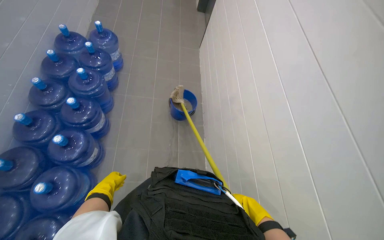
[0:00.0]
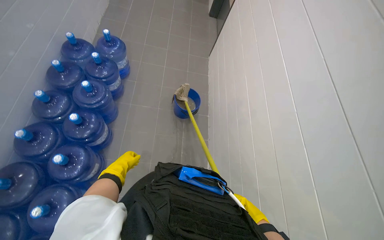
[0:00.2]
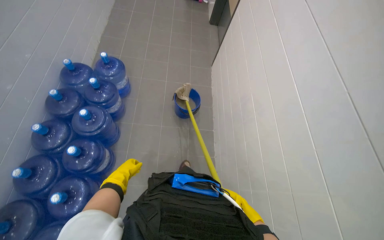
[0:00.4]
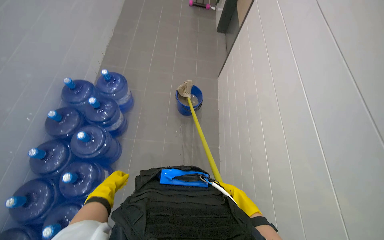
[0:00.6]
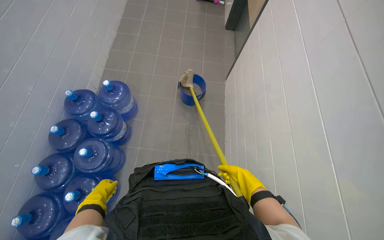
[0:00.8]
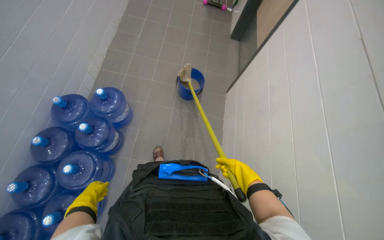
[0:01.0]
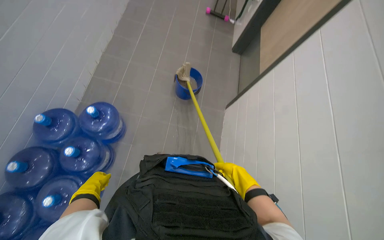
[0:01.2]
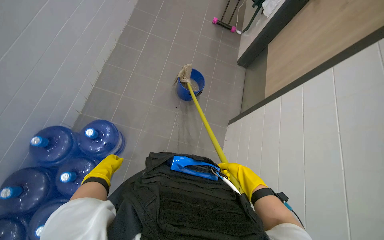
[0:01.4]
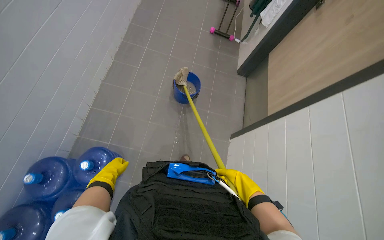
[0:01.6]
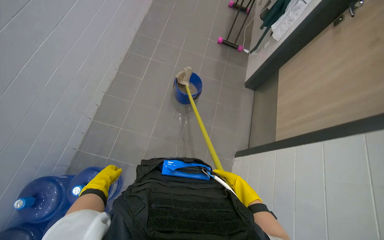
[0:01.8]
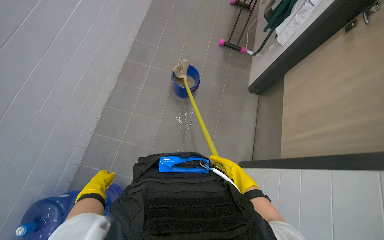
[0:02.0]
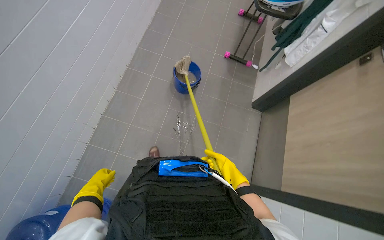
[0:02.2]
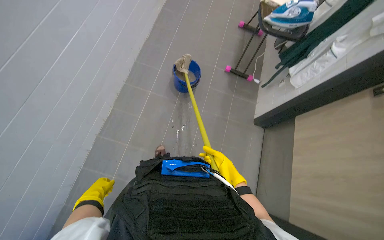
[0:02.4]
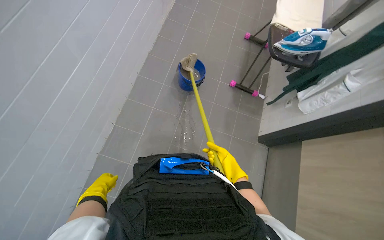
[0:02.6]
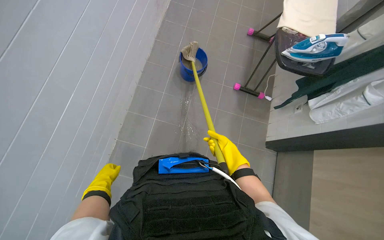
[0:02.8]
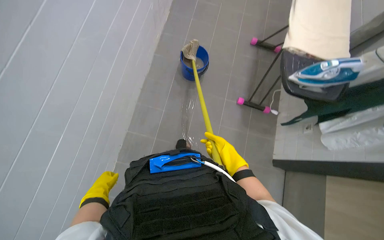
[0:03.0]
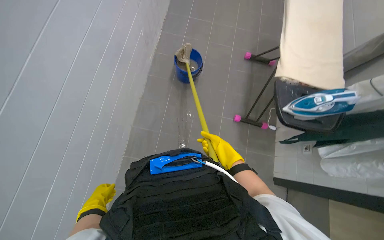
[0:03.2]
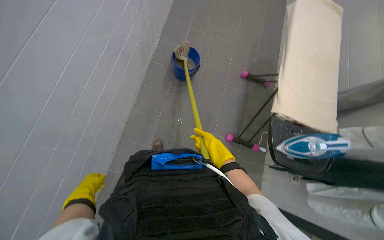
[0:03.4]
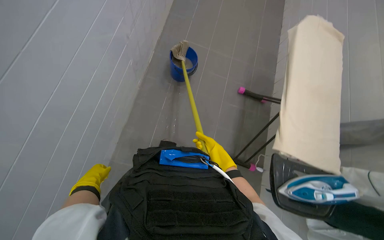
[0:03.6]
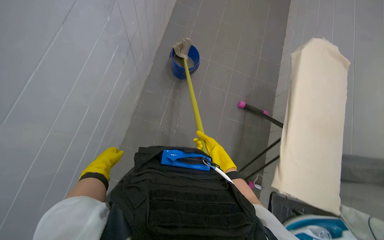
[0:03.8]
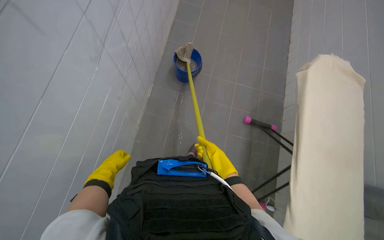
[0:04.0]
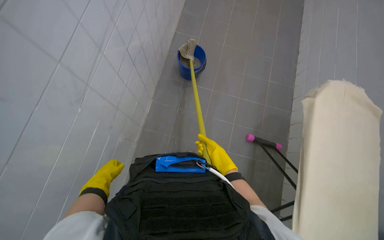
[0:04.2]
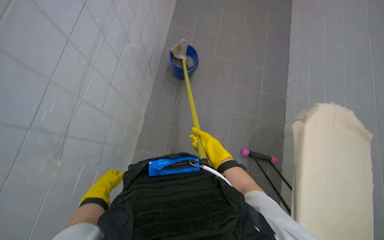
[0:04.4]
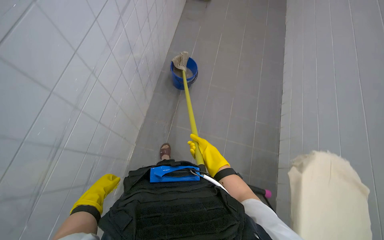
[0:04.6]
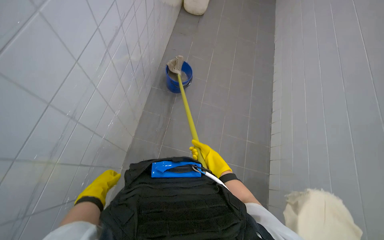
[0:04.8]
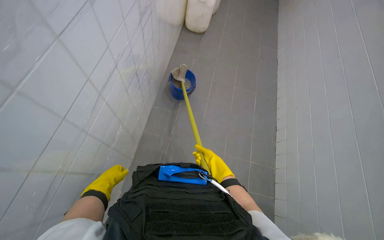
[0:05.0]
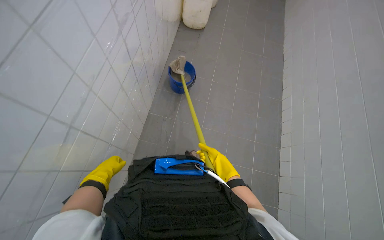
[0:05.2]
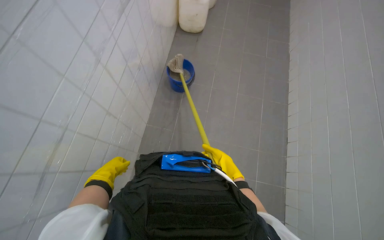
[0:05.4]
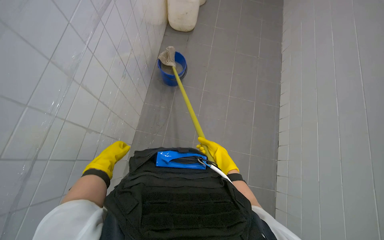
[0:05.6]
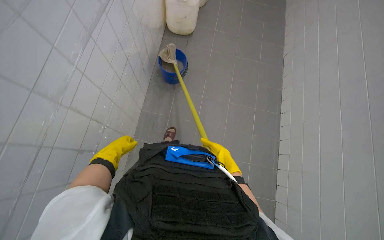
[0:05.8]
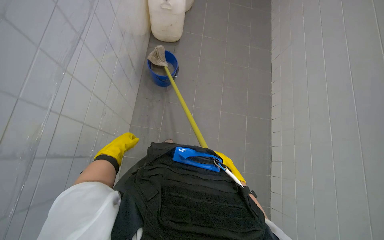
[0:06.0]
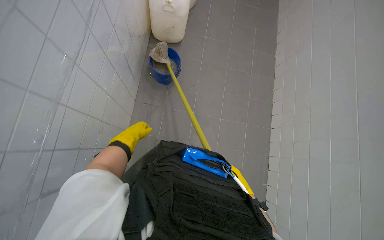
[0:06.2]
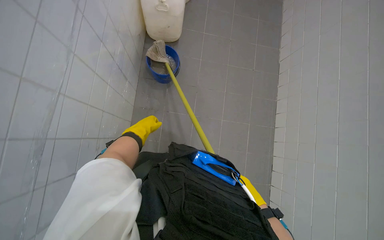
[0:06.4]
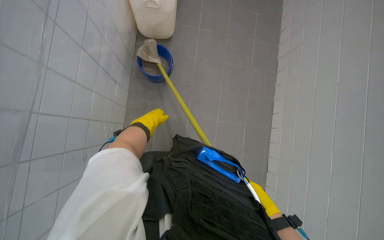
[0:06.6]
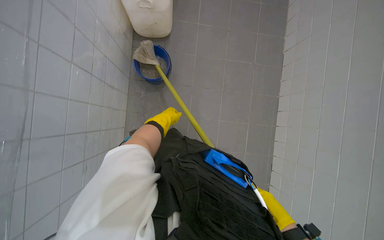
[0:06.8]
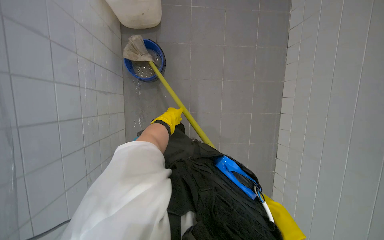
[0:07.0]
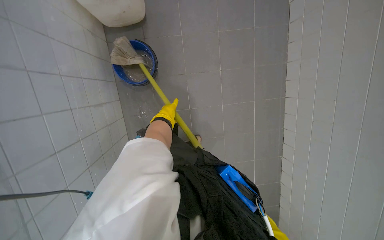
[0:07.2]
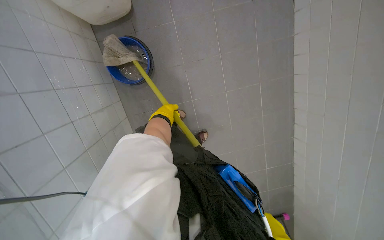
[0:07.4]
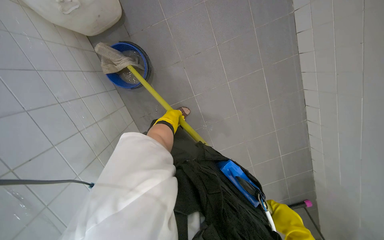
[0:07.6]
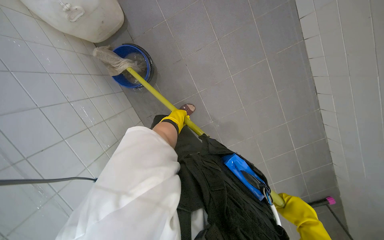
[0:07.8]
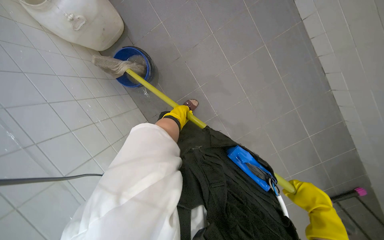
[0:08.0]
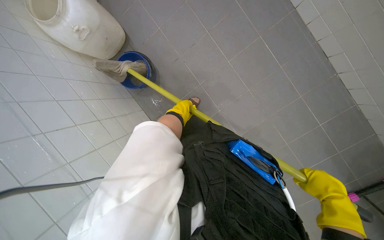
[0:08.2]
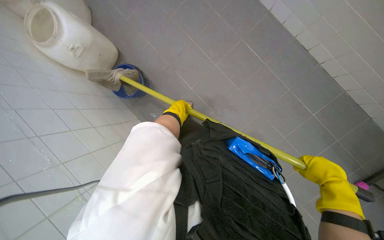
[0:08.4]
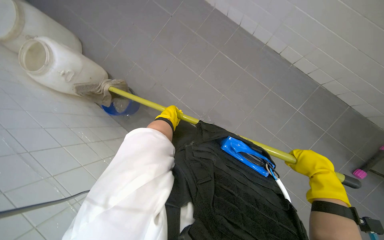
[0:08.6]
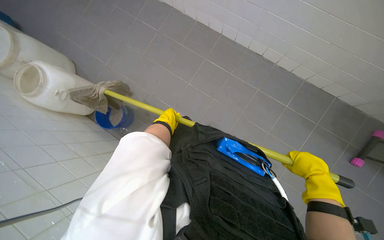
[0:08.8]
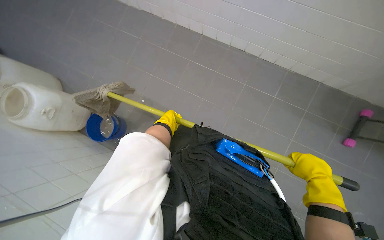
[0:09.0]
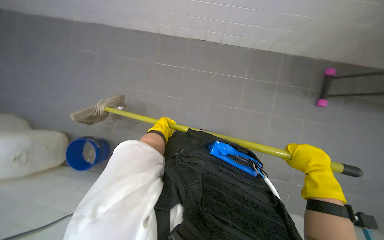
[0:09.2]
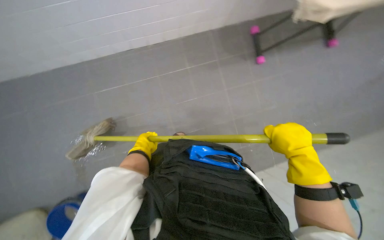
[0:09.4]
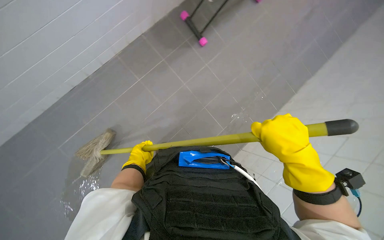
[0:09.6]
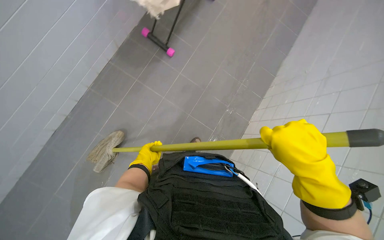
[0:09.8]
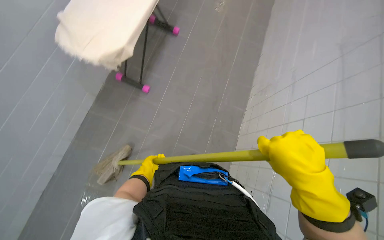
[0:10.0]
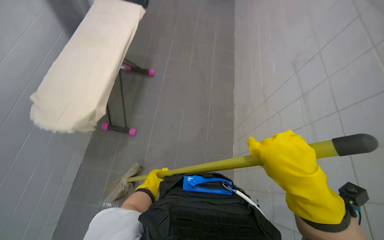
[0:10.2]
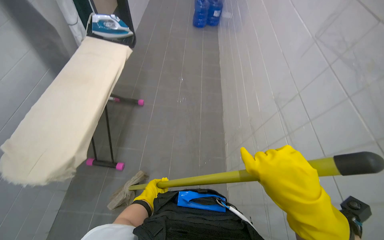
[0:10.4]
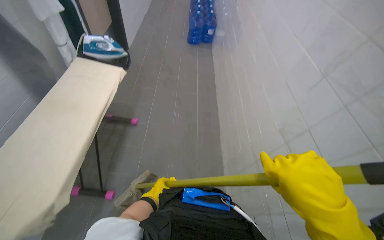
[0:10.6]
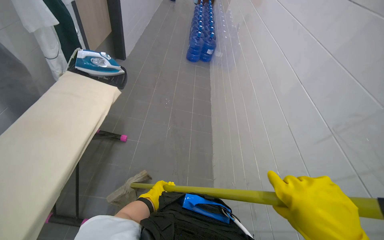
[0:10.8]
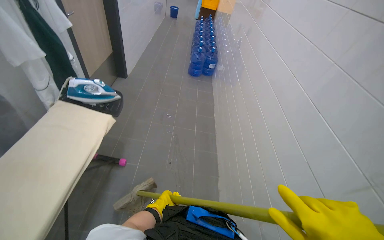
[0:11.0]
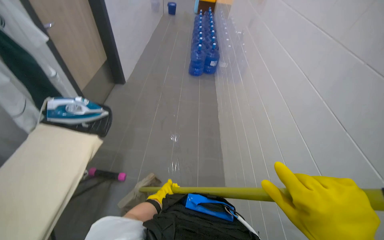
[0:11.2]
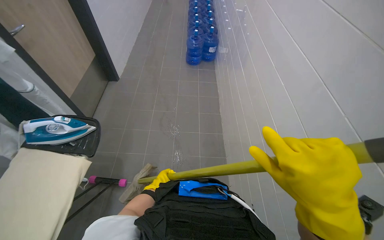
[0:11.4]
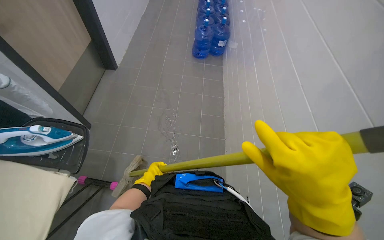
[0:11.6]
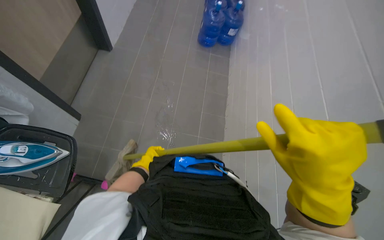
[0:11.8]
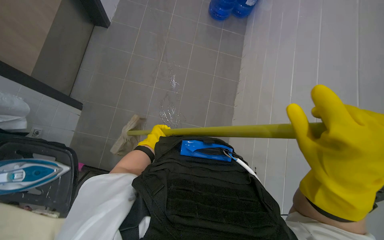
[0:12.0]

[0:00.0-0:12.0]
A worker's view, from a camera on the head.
Job: mopping floor.
The whole recording: Mopping kitchen floor. The worker mops the kitchen floor to clean up remaining debris and wet spots.
0:00.0 to 0:01.6: The camera travels roughly 1.5 m.
0:01.6 to 0:03.0: The wearer moves some 1 m.
0:03.0 to 0:04.4: The camera travels some 1.5 m.
0:04.4 to 0:06.0: The wearer moves roughly 1 m.
0:06.0 to 0:07.6: The camera travels some 80 cm. The view tips downward by some 35 degrees. The scene rotates counterclockwise by roughly 25 degrees.
0:07.6 to 0:09.0: The wearer moves some 70 cm. The camera pitches upward, by roughly 25 degrees. The scene turns about 35 degrees counterclockwise in the picture.
0:09.0 to 0:10.4: Everything in view rotates about 35 degrees counterclockwise.
0:10.4 to 0:12.0: The camera travels some 1.5 m. The view tips downward by about 20 degrees.

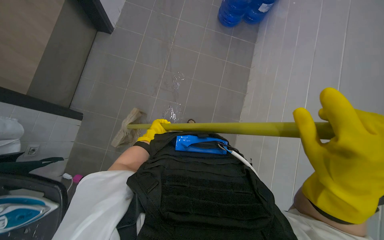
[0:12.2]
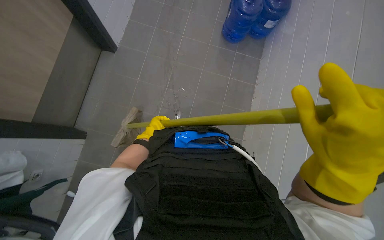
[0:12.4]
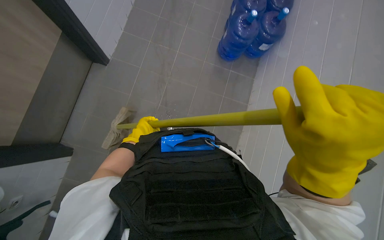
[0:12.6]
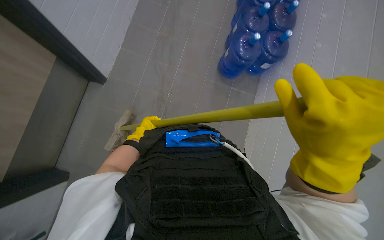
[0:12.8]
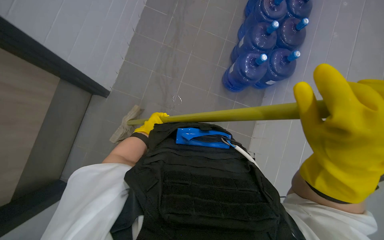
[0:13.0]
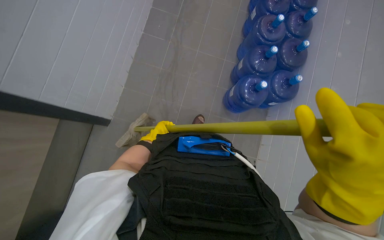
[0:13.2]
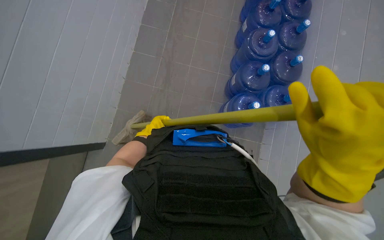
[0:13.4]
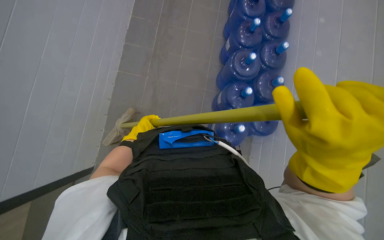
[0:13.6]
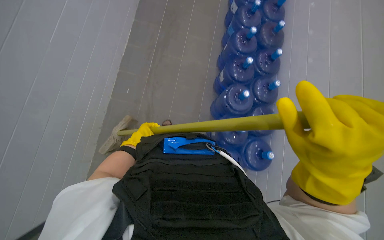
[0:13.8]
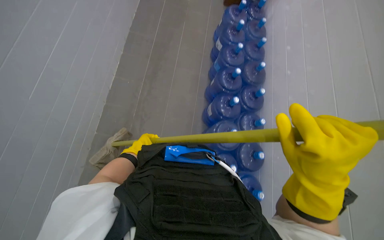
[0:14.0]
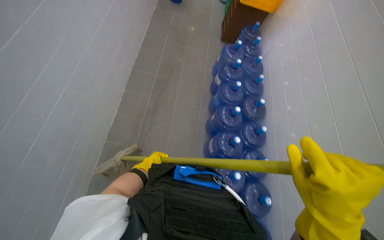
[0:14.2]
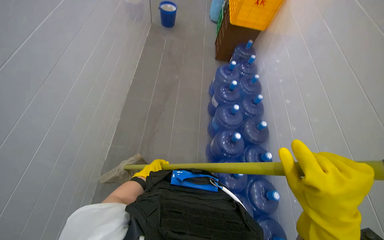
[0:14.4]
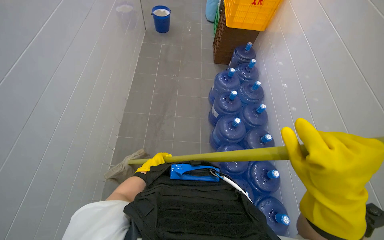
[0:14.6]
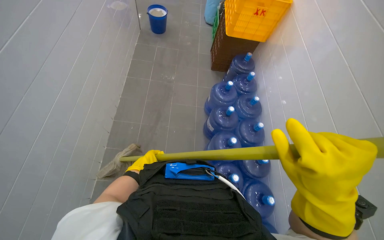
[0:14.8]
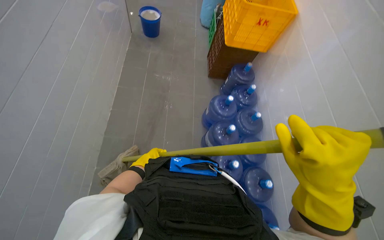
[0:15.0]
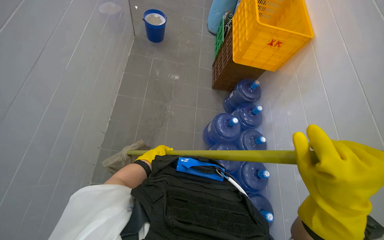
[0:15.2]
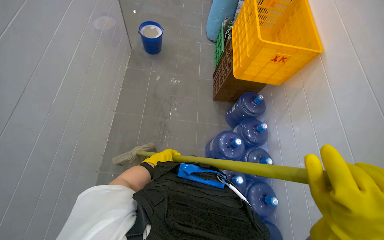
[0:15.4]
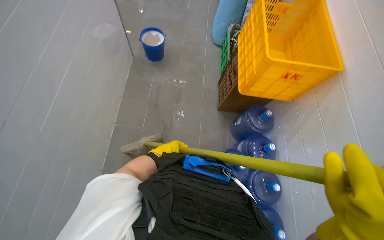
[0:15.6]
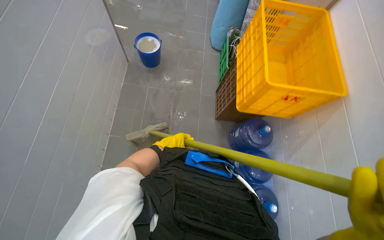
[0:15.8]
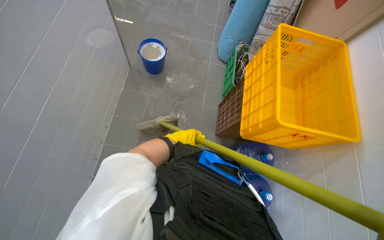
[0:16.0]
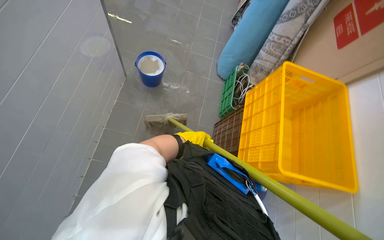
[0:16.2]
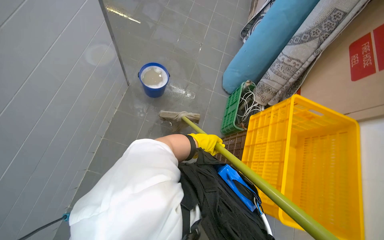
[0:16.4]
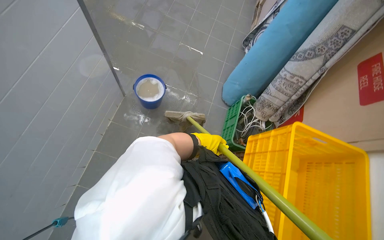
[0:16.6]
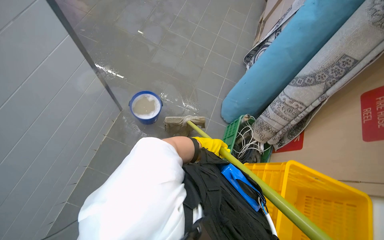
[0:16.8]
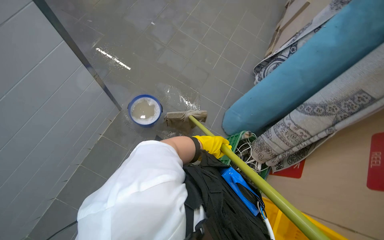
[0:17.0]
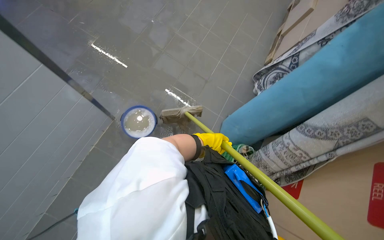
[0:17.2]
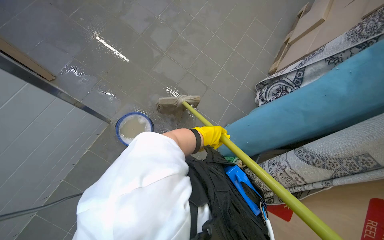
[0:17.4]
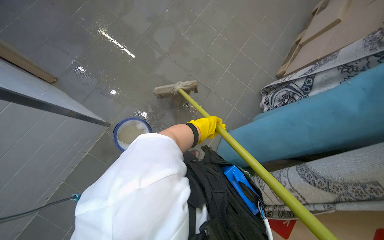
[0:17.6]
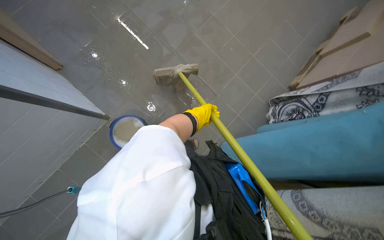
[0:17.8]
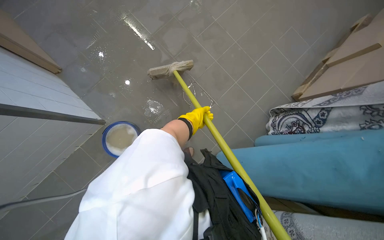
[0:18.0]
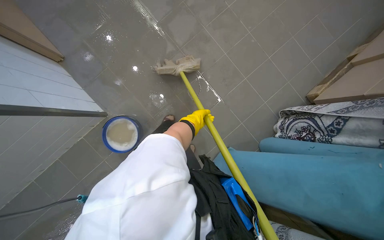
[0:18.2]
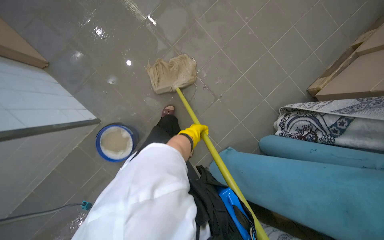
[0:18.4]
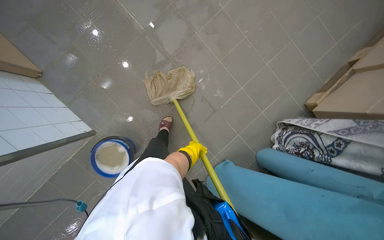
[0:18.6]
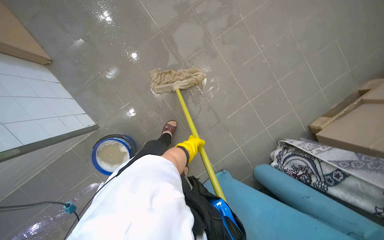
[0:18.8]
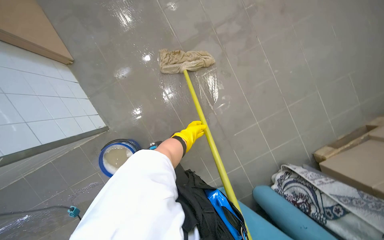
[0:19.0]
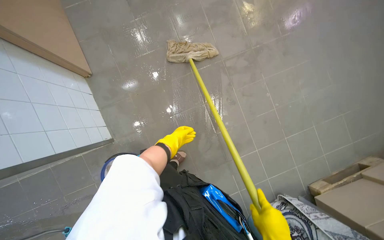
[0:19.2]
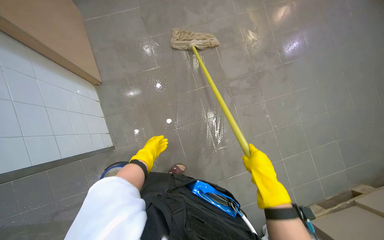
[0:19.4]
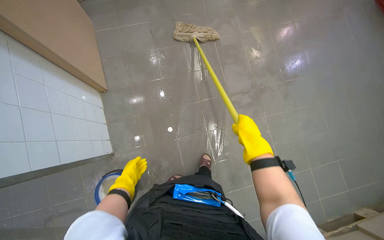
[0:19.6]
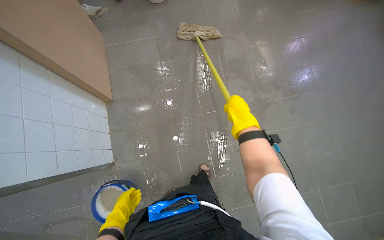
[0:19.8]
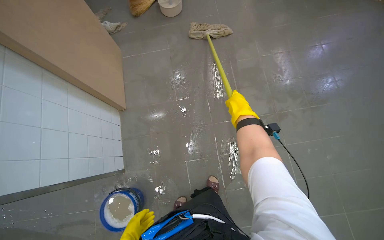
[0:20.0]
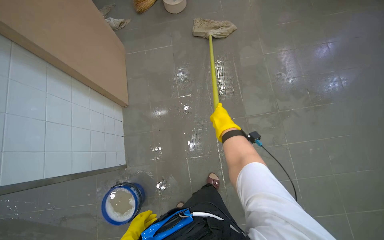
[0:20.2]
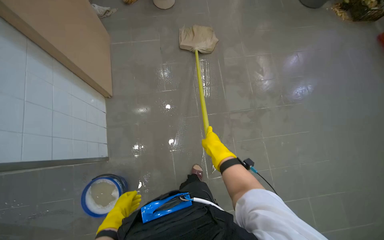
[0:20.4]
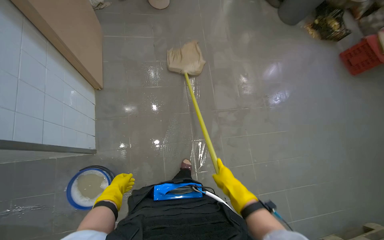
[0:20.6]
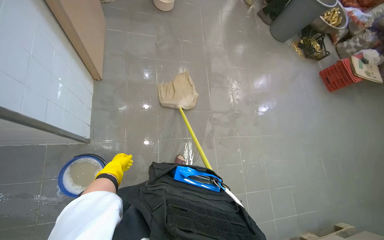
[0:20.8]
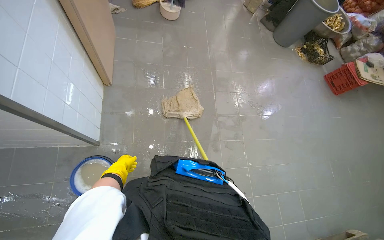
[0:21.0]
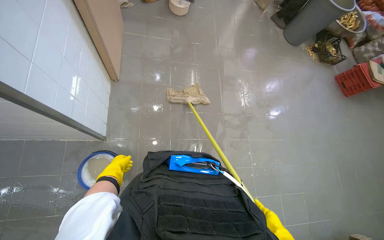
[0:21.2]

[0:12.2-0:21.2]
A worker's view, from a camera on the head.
Job: mopping floor.
The whole recording: Mopping kitchen floor. The worker mops the kitchen floor to clean up remaining debris and wet spots.
0:12.2 to 0:13.8: The camera travels roughly 1.5 m.
0:15.2 to 0:16.6: The wearer moves roughly 1 m.
0:16.6 to 0:18.2: The head travels about 1 m. The wearer looks roughly 30 degrees further to the left. The wearer looks some 10 degrees further downward.
0:18.2 to 0:19.8: The camera travels about 50 cm. The wearer looks approximately 15 degrees further upward. Everything in view rotates approximately 30 degrees clockwise.
